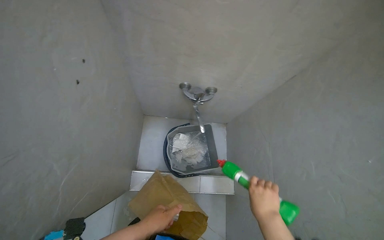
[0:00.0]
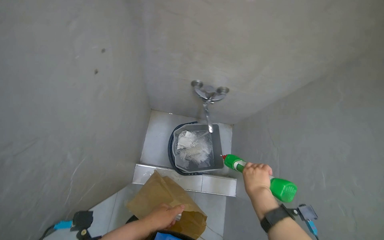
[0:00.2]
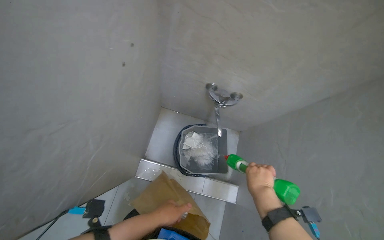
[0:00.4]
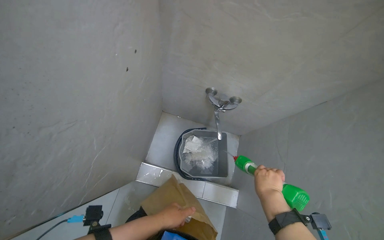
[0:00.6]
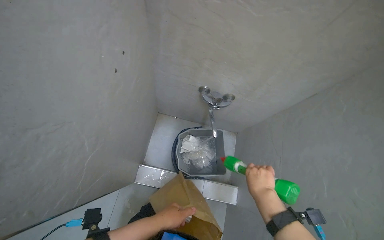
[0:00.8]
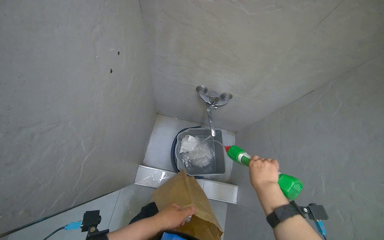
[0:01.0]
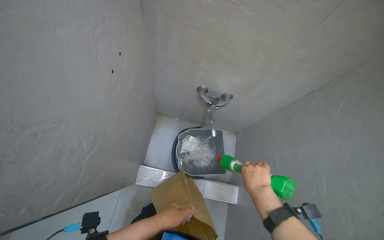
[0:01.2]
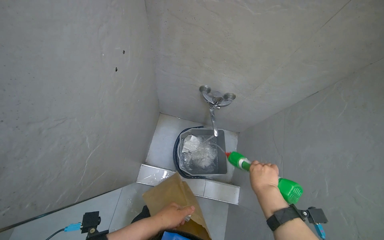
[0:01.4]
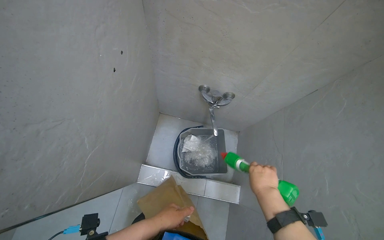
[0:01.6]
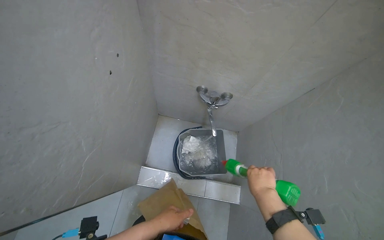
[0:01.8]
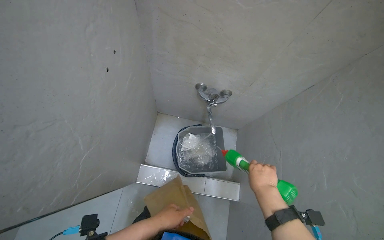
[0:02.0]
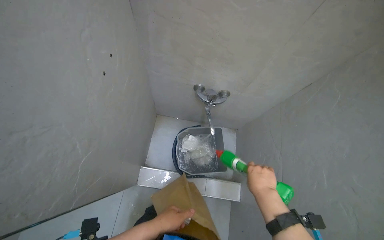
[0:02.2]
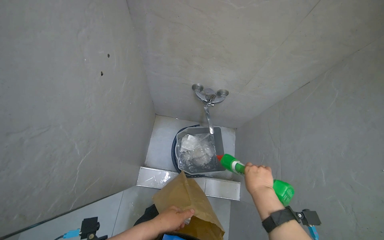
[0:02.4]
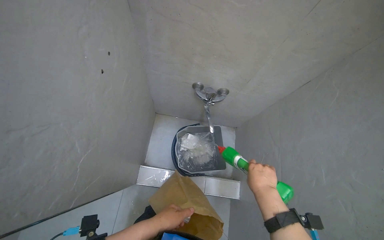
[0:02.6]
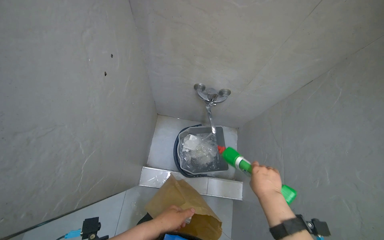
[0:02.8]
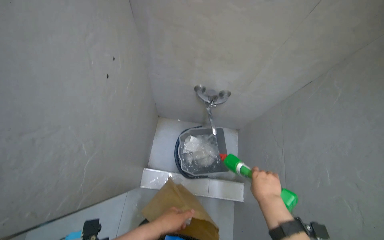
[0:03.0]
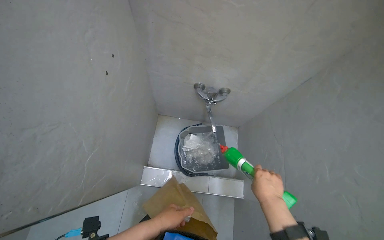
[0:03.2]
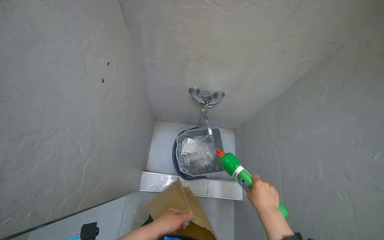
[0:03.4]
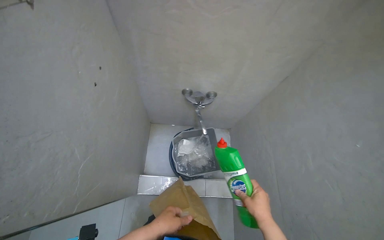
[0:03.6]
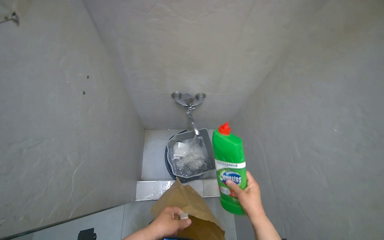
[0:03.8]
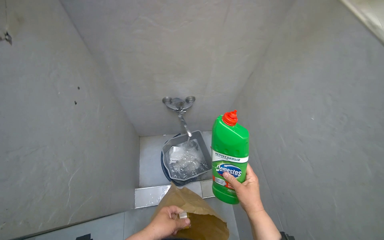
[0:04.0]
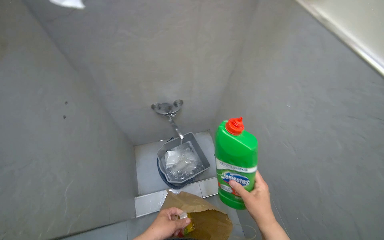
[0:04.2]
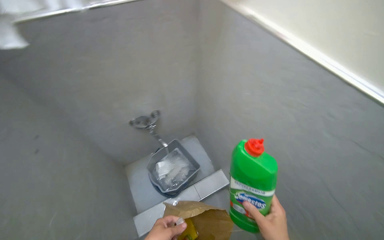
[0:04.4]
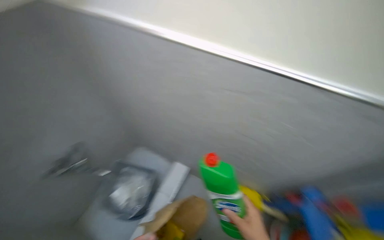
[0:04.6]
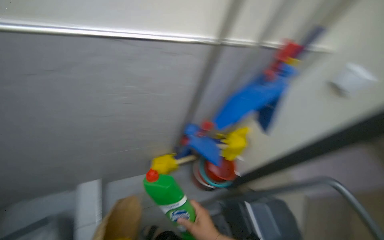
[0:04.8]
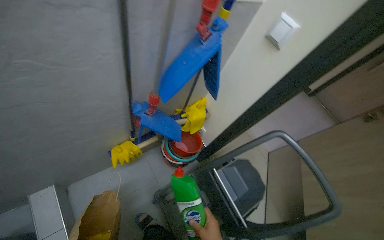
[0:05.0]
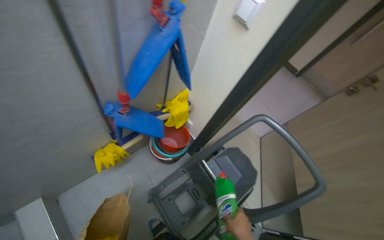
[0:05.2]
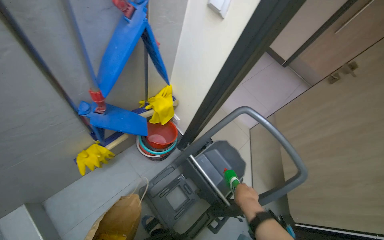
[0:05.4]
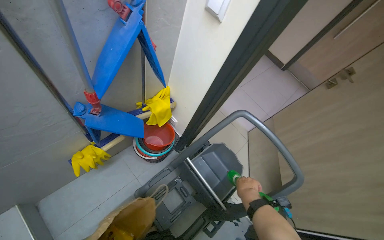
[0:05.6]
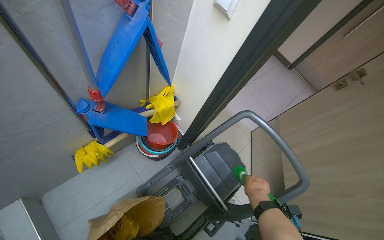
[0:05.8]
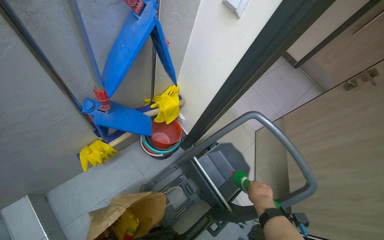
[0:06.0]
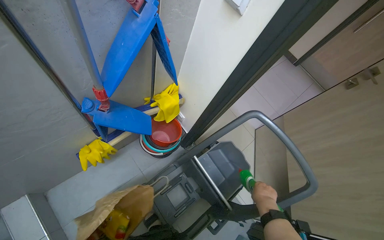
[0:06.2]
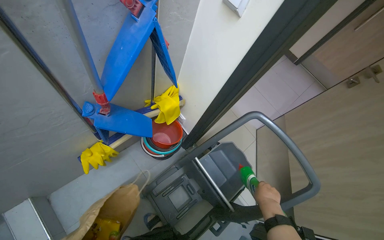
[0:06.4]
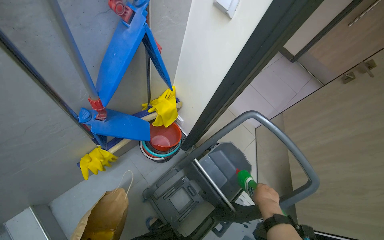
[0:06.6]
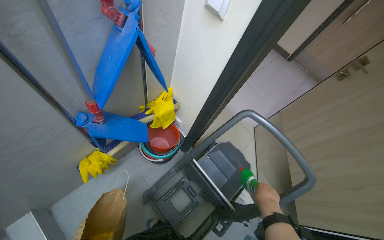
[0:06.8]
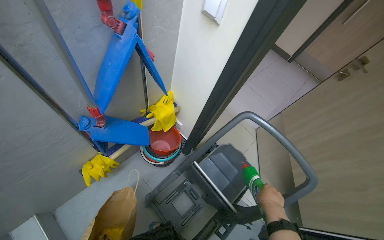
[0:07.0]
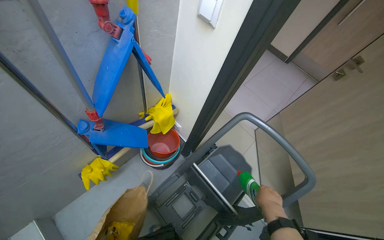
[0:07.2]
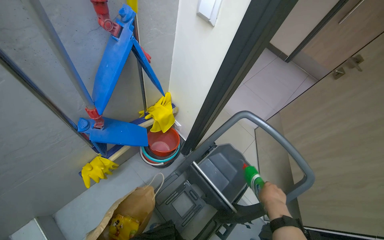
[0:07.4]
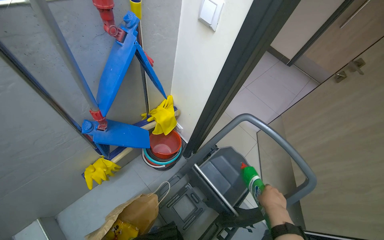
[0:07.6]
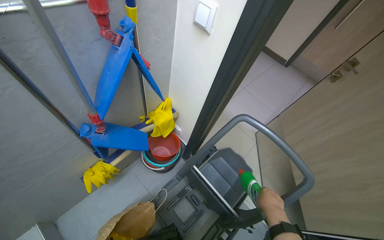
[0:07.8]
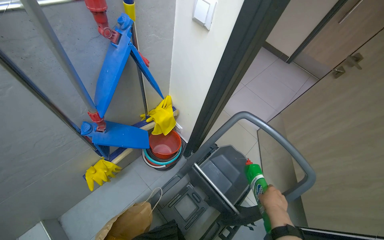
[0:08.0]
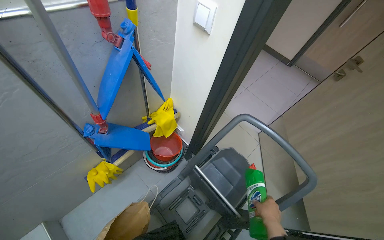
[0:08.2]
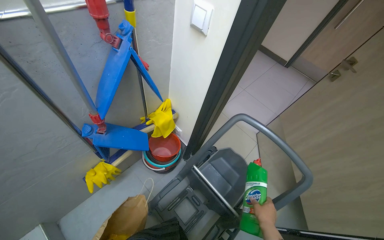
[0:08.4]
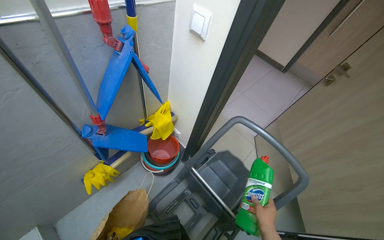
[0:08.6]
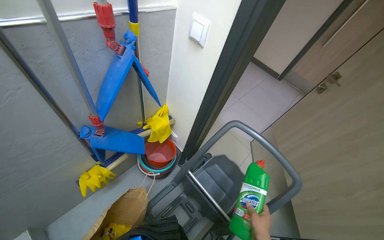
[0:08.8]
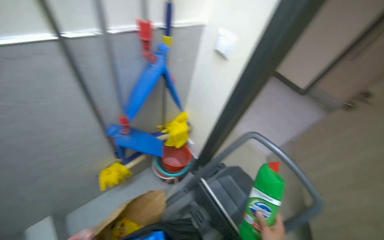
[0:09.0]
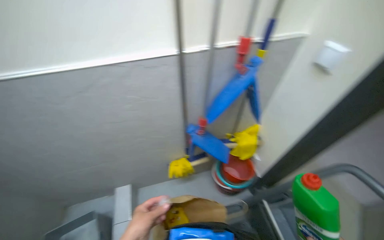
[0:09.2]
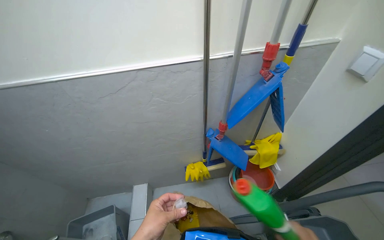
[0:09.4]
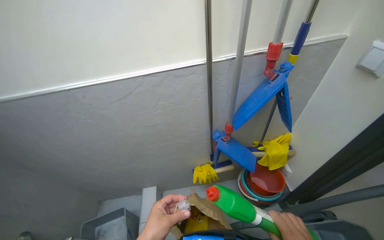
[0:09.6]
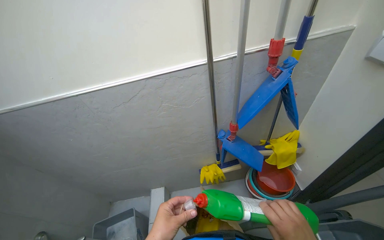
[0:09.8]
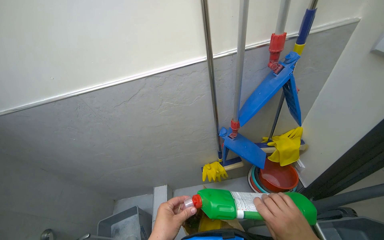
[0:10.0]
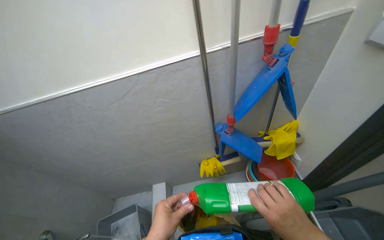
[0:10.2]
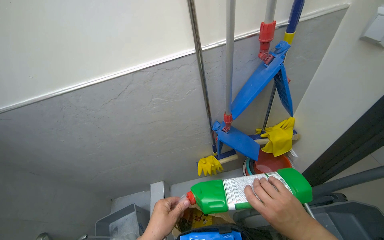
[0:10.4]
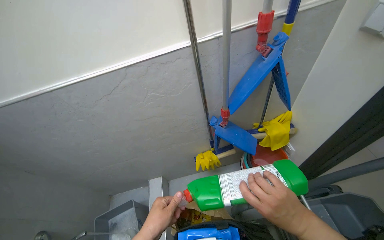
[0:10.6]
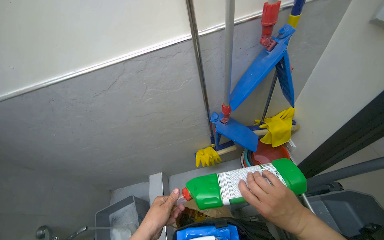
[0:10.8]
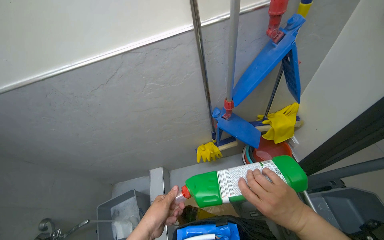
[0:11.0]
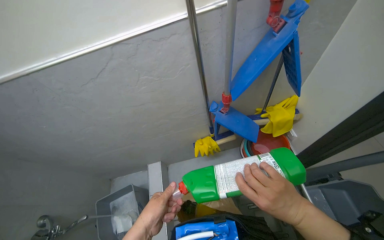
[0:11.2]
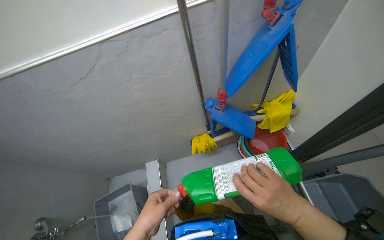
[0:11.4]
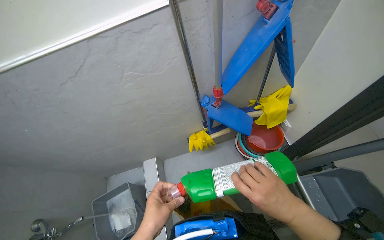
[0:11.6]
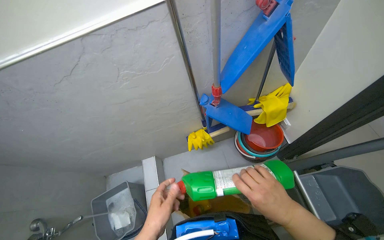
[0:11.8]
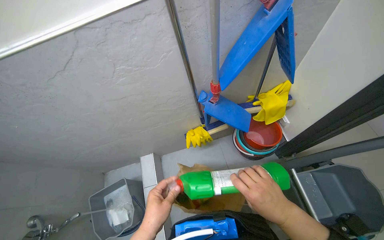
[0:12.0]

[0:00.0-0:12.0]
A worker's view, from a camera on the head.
Job: preparing cleaning supplies.
The whole recording: Assembling cleaning cart and supplies. The worker assembles a cleaning cart, adding cloths, liquids, water, and various cleaning tools.
0:00.0 to 0:01.6: The right hand goes some 10 cm up the picture.
0:01.6 to 0:03.0: The hands stay close to where they were, moving slightly.
0:03.0 to 0:04.4: Everything in view rotates some 35 degrees counterclockwise.
0:04.4 to 0:06.0: The wearer's head swings roughly 75 degrees to the right. The view tilts some 20 degrees downward.
0:09.0 to 0:10.4: The view swings some 35 degrees to the left.
0:10.4 to 0:12.0: The view tilts some 15 degrees downward.

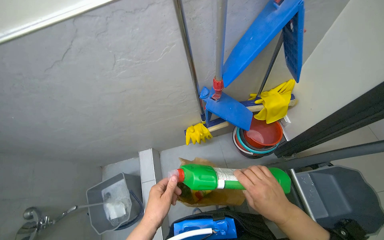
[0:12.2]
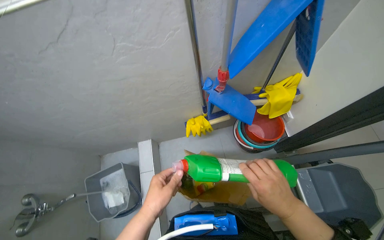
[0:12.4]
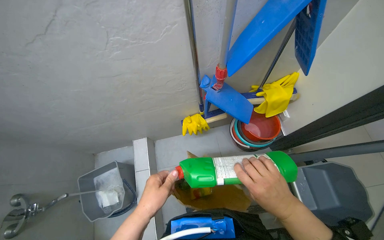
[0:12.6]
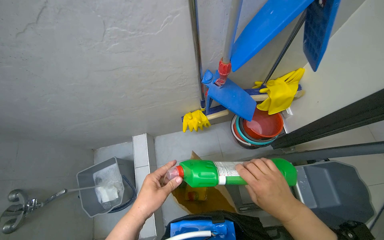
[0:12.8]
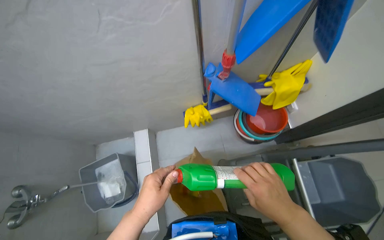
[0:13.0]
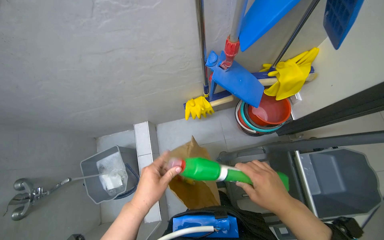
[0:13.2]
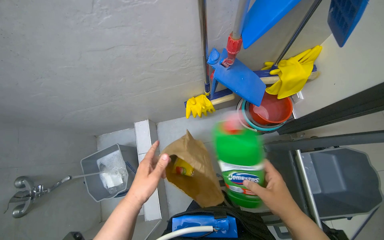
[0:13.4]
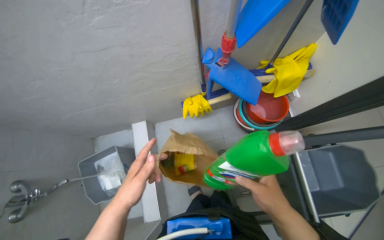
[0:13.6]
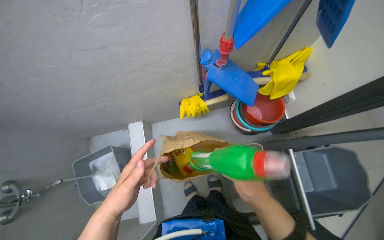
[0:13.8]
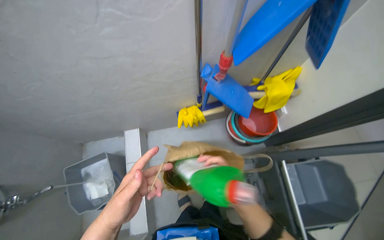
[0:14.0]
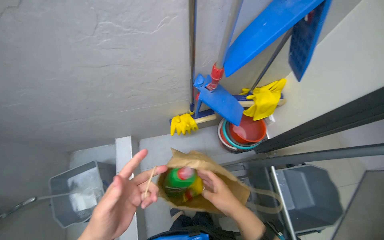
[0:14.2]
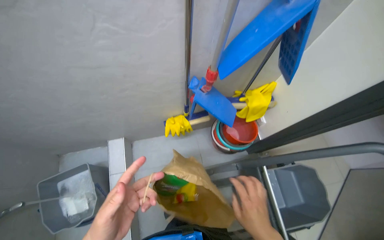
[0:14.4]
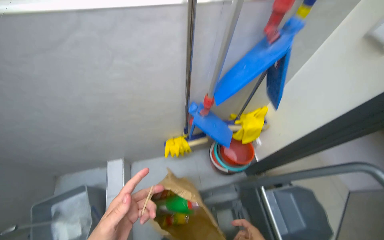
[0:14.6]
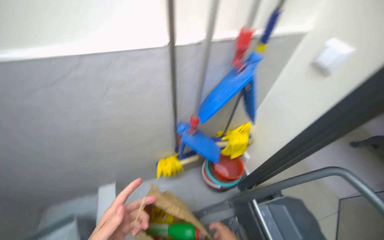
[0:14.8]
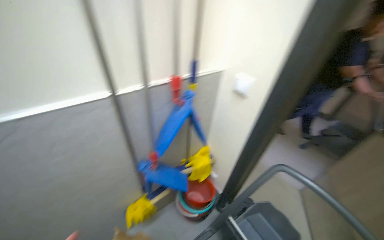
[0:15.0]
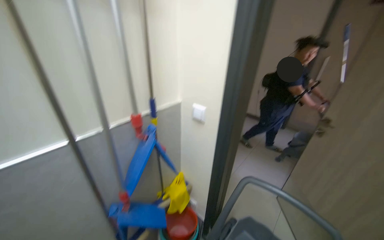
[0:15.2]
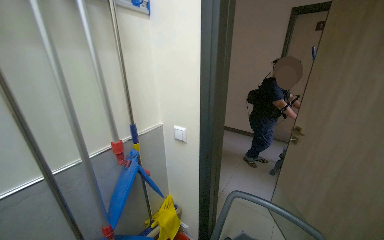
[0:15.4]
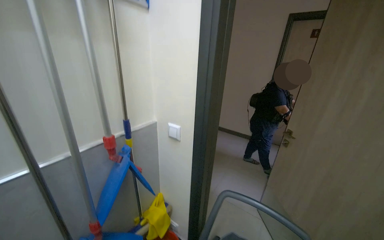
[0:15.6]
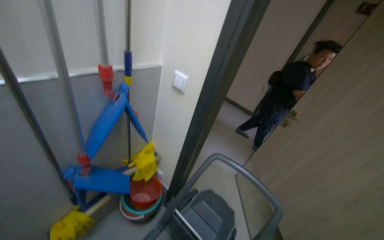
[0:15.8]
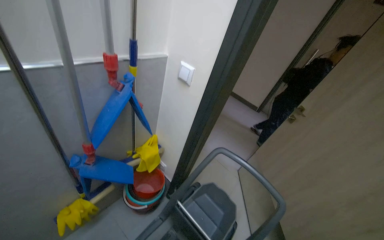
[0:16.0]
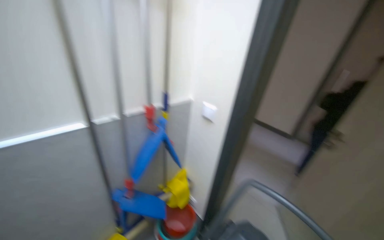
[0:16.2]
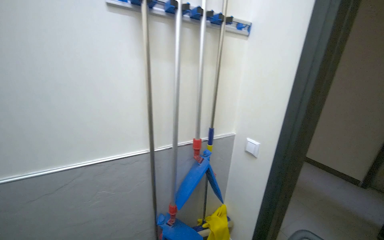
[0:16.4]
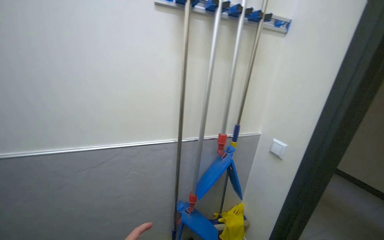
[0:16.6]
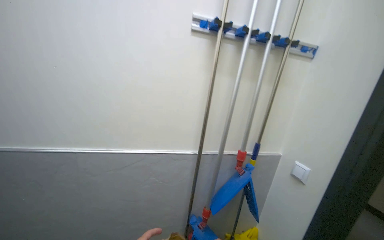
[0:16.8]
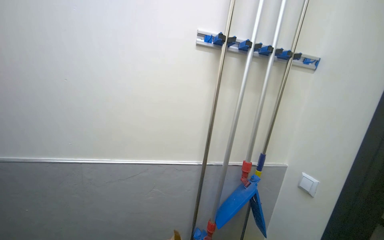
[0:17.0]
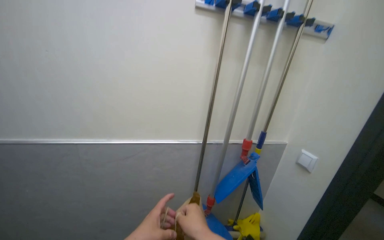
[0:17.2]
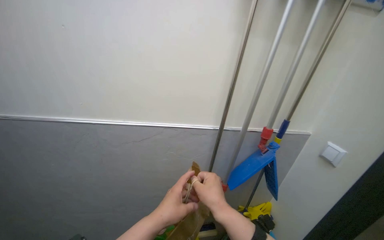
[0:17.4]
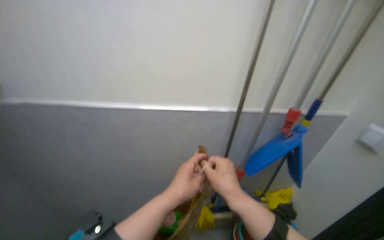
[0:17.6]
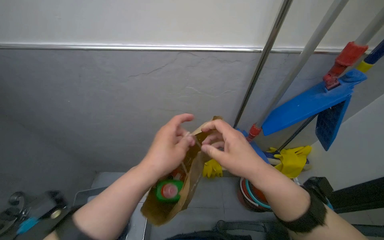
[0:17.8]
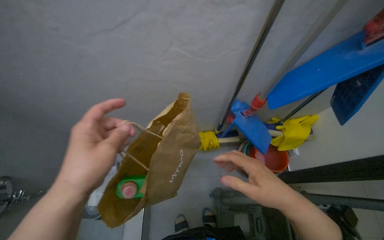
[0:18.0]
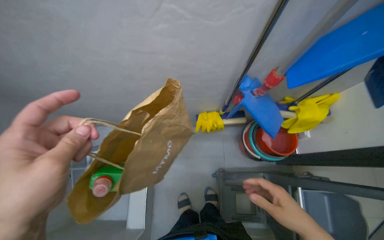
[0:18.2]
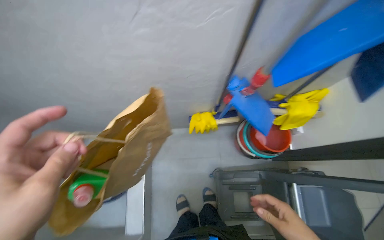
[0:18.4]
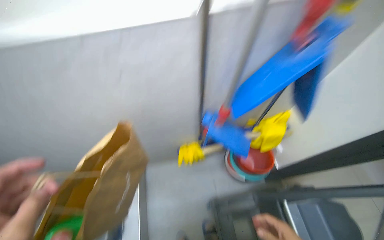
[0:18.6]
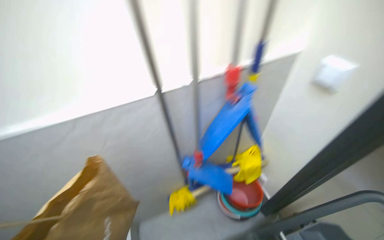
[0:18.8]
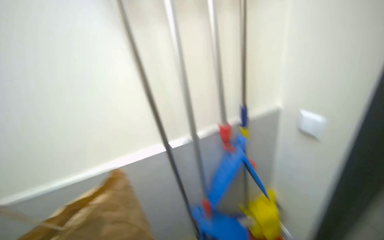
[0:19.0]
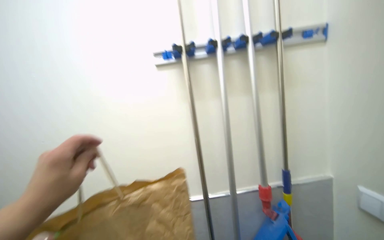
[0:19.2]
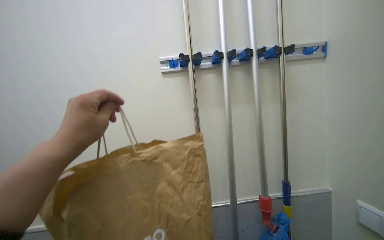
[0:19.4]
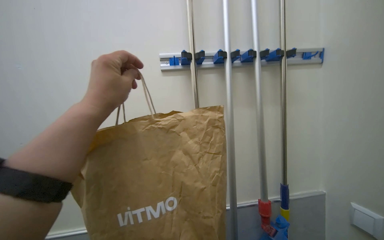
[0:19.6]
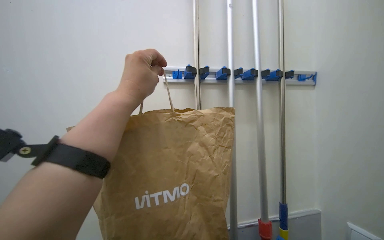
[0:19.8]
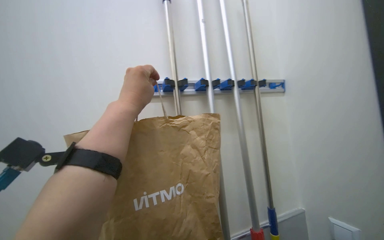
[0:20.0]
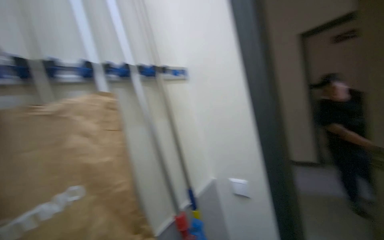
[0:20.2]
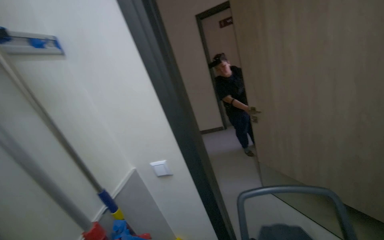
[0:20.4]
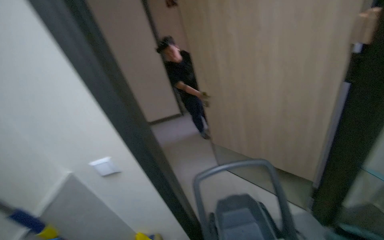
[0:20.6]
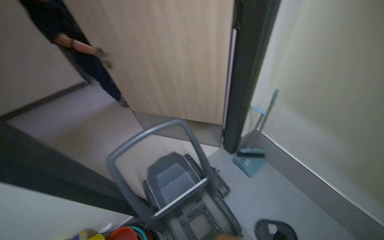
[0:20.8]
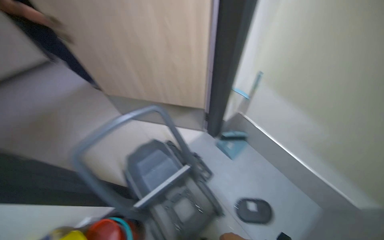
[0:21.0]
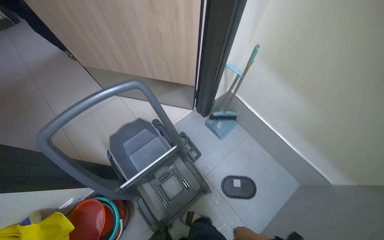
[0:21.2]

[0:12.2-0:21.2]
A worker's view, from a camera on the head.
Job: preparing cleaning supplies.
The whole recording: Assembling cleaning cart and supplies. The worker assembles a cleaning cart, adding cloths, liquids, water, and various cleaning tools.
0:12.2 to 0:13.8: The hands make small movements and keep their place.
0:13.8 to 0:15.2: The wearer's head swings some 40 degrees to the right. The view tips upward by approximately 45 degrees.
0:15.2 to 0:16.6: The head turns to the left by about 35 degrees. The wearer looks roughly 15 degrees further upward.
0:16.6 to 0:18.2: The camera is aimed about 25 degrees further to the left. The wearer looks some 50 degrees further downward.
0:18.2 to 0:19.8: The view tilts approximately 85 degrees upward.
0:19.8 to 0:21.2: The head travels some 40 cm. The wearer looks roughly 120 degrees further to the right. The view tilts about 30 degrees downward.
